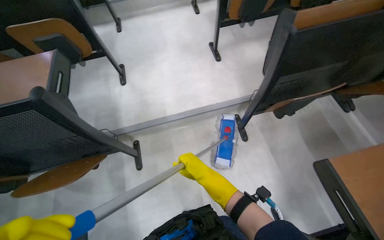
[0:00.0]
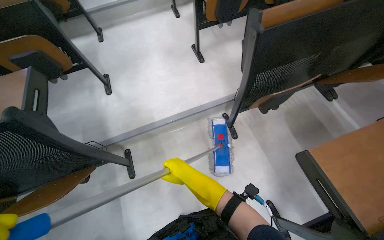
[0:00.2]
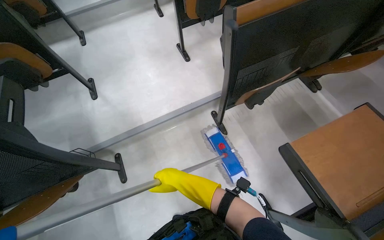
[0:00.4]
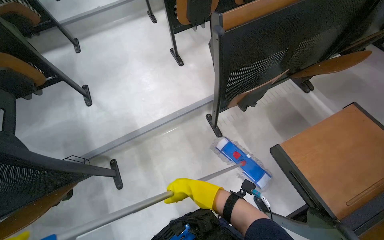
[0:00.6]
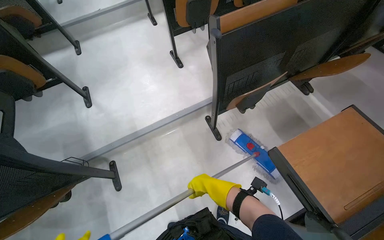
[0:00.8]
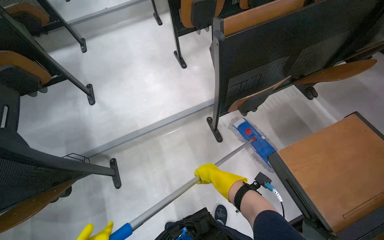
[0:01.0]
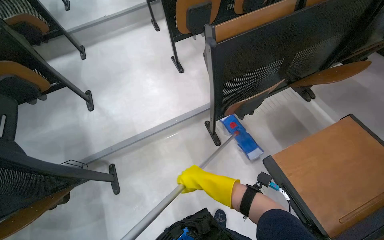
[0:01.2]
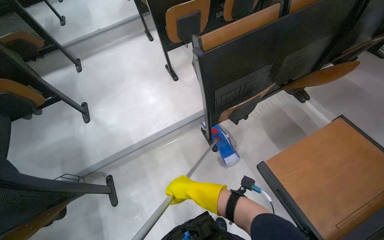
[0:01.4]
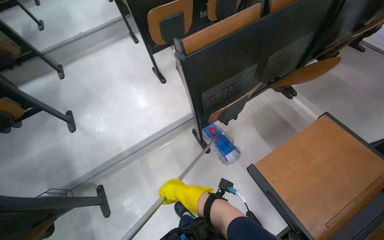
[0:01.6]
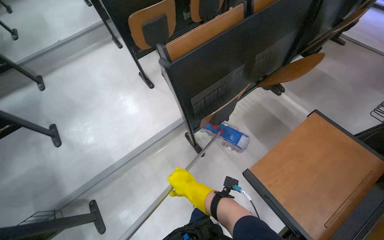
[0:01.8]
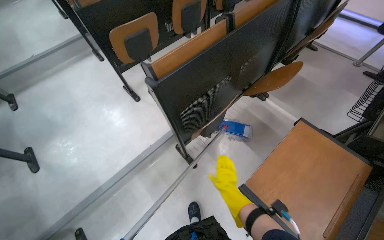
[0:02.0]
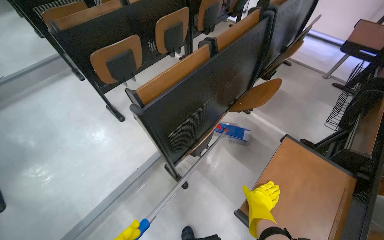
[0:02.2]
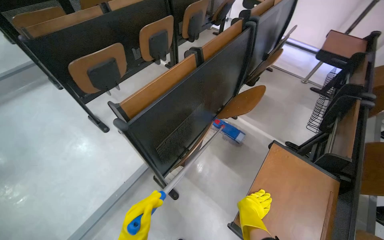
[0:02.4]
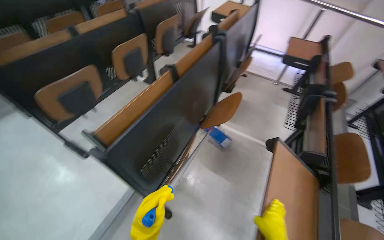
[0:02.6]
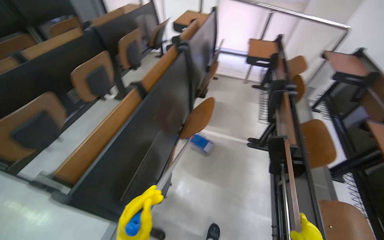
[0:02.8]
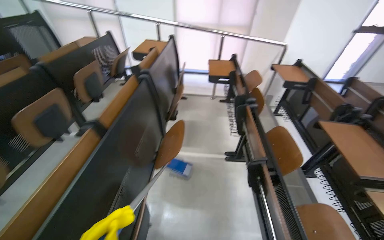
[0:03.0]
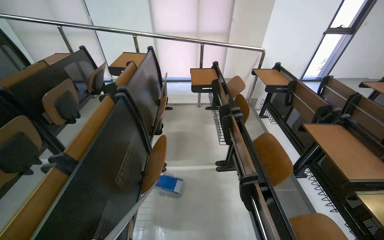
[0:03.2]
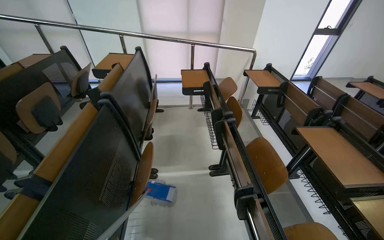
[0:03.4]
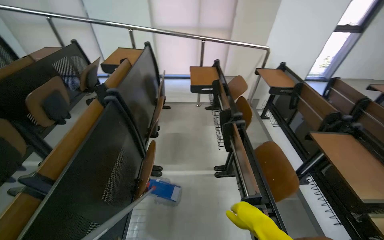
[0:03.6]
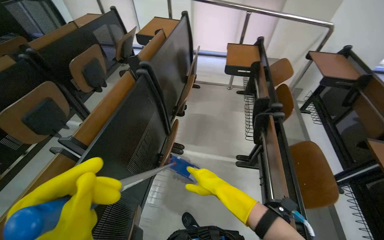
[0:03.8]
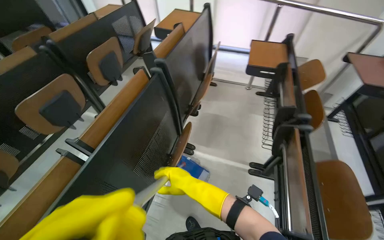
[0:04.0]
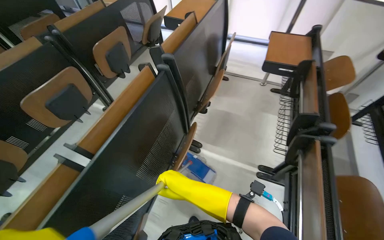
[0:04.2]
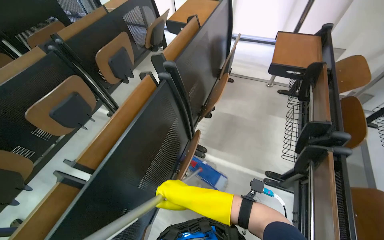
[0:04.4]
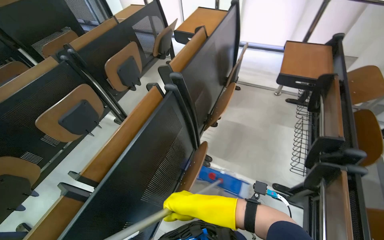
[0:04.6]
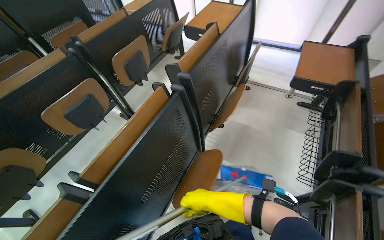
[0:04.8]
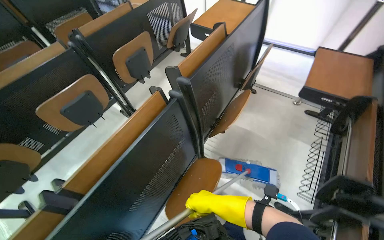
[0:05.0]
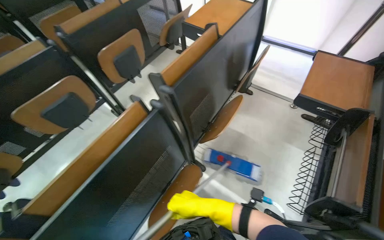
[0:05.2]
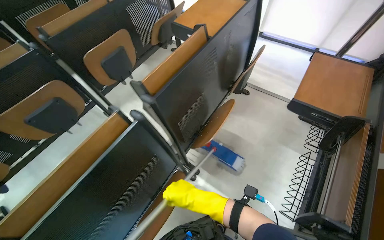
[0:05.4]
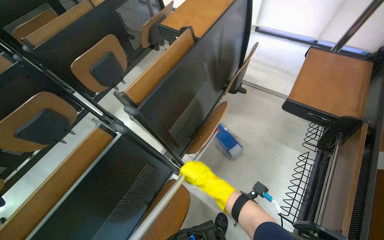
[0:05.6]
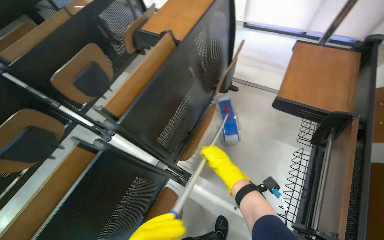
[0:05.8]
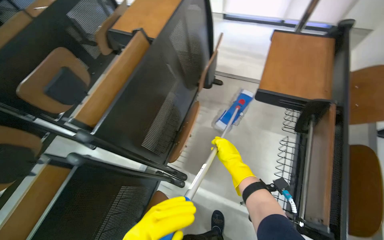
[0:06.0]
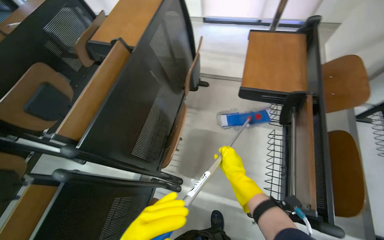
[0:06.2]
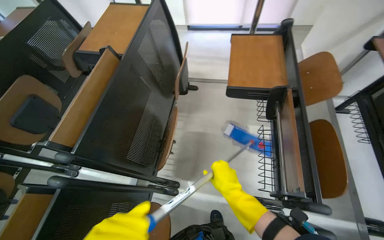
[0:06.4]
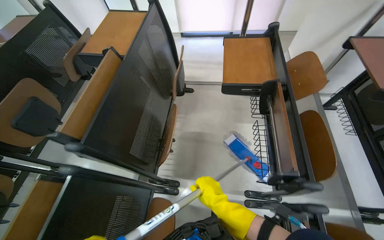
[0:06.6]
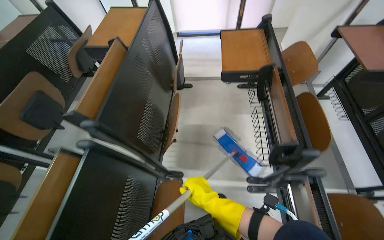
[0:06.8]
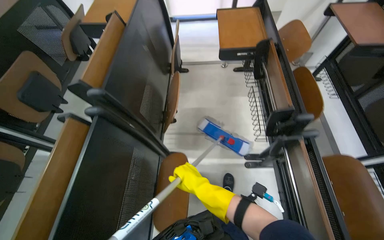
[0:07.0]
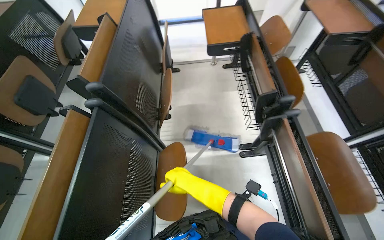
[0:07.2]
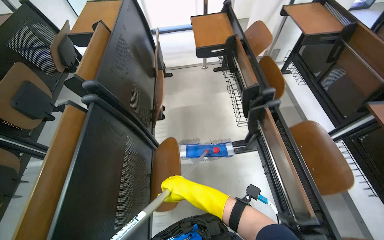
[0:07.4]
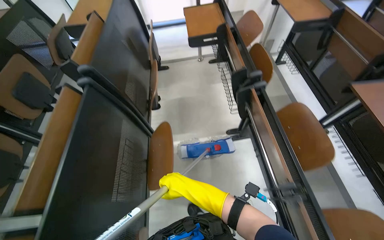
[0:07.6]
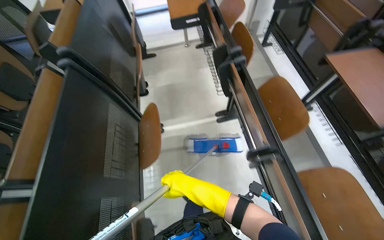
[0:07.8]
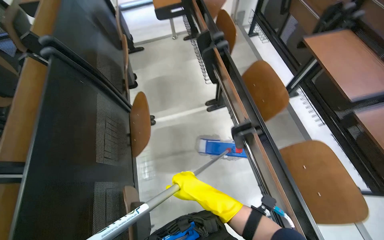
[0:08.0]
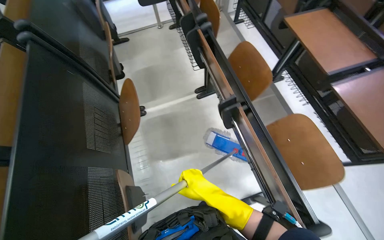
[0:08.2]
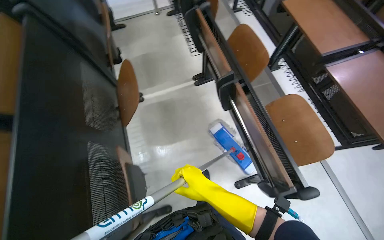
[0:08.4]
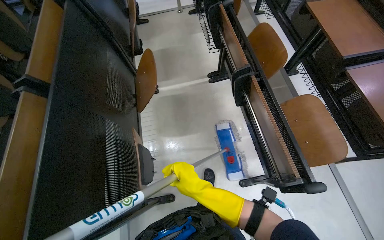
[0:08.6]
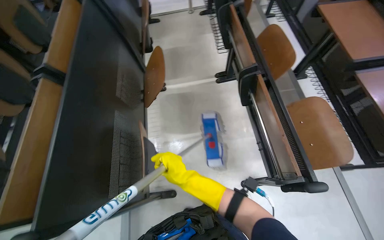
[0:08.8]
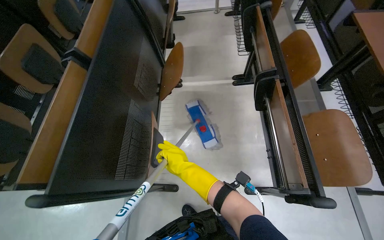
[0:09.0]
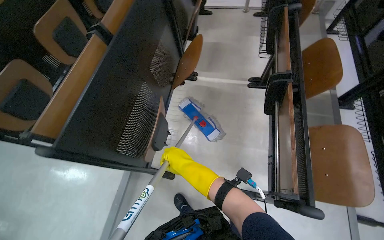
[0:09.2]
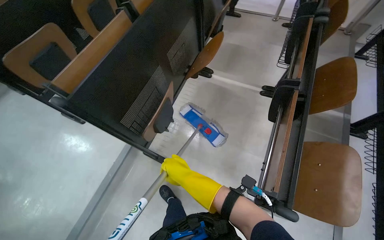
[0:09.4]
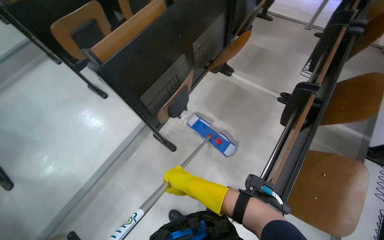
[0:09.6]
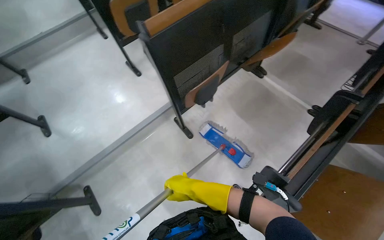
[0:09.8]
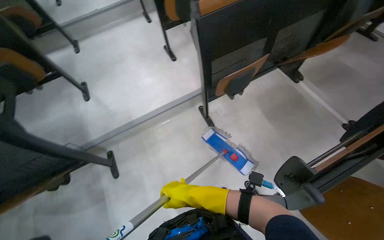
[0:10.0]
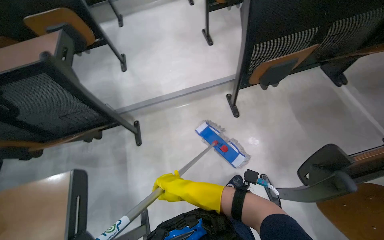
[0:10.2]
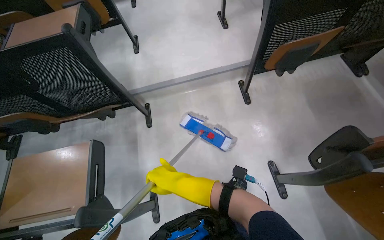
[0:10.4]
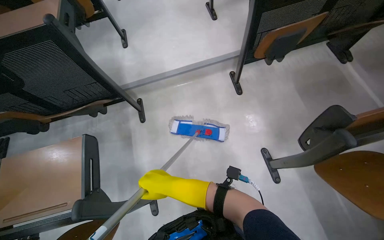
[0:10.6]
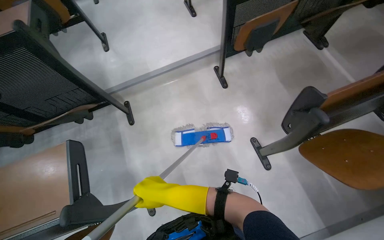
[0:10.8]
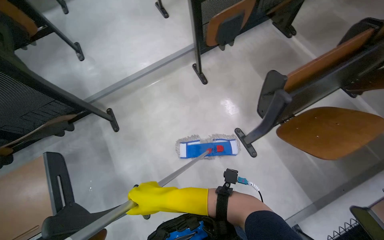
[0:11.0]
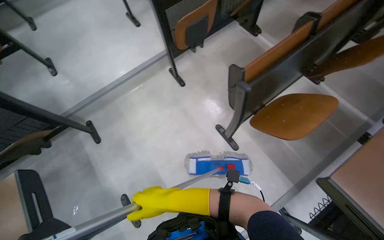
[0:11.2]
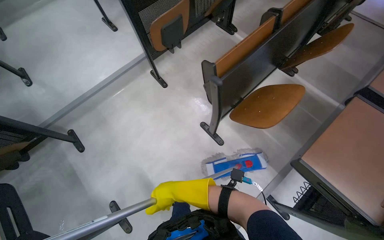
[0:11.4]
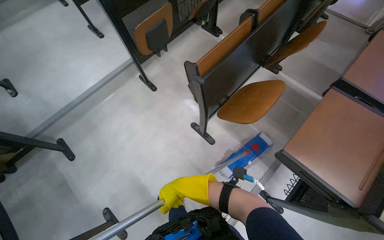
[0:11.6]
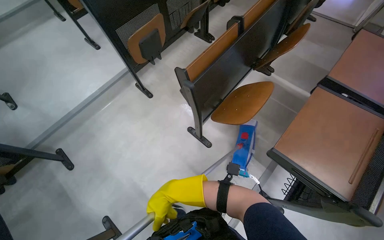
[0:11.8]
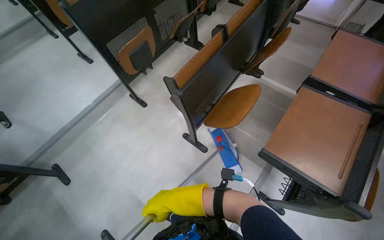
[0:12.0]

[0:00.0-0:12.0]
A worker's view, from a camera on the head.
Job: mopping floor.
The whole recording: Mopping lecture hall floor. The worker mops the floor of the lecture hall, moving the mop through the aisles between seats.
0:00.0 to 0:01.6: The right hand is displaced farther from the camera by some 15 cm.
0:01.6 to 0:03.0: The head turns to the right by some 55 degrees. The wearer looks some 20 degrees further upward.
0:03.0 to 0:04.4: The head travels approximately 50 cm. The head rotates approximately 20 degrees to the left. The view tilts roughly 15 degrees downward.
0:04.4 to 0:06.0: The head travels some 60 cm.
0:06.0 to 0:07.6: The wearer moves some 60 cm. The wearer looks some 30 degrees further to the right.
0:07.6 to 0:09.0: The head travels roughly 50 cm.
0:09.0 to 0:10.4: The camera travels some 70 cm. The wearer's head swings some 80 degrees to the left.
0:10.4 to 0:12.0: The wearer moves approximately 50 cm. The wearer looks about 40 degrees further to the right.

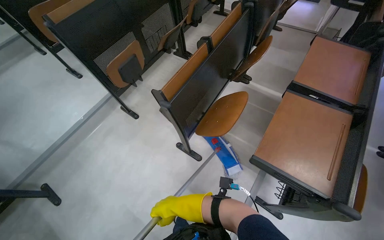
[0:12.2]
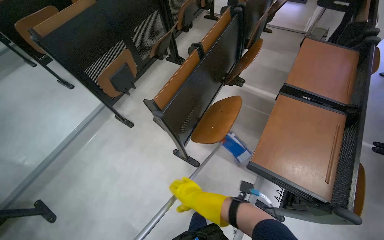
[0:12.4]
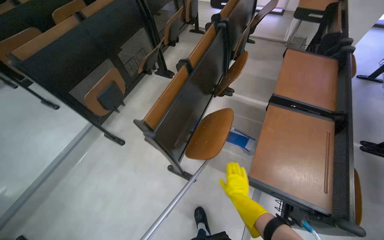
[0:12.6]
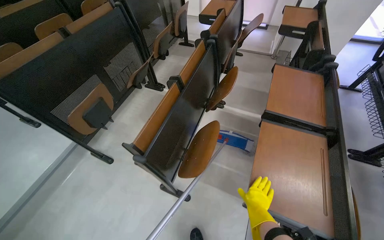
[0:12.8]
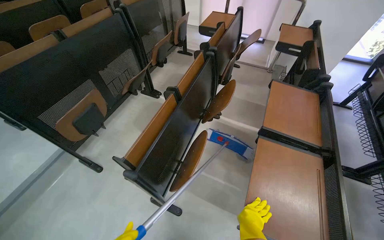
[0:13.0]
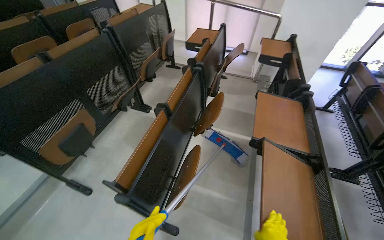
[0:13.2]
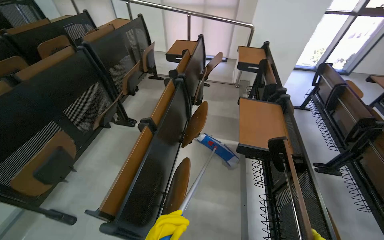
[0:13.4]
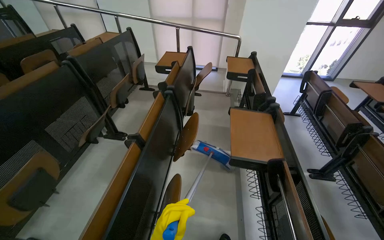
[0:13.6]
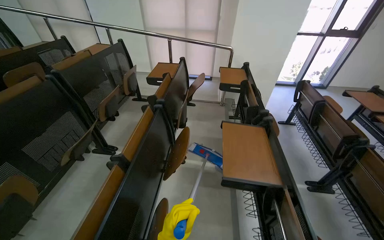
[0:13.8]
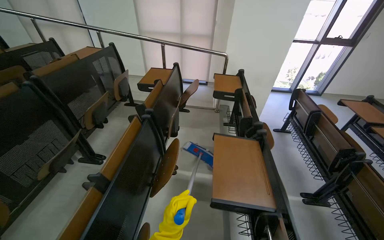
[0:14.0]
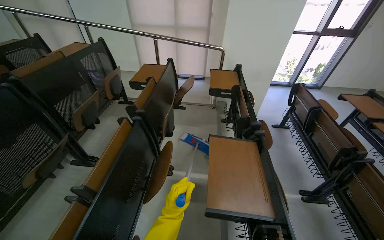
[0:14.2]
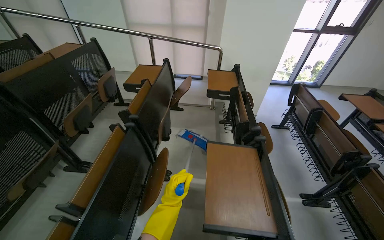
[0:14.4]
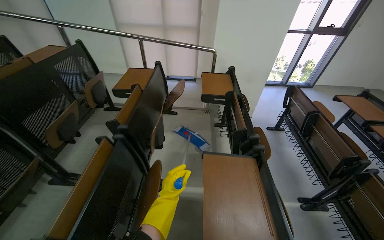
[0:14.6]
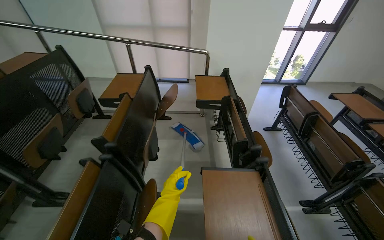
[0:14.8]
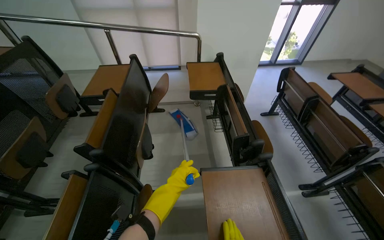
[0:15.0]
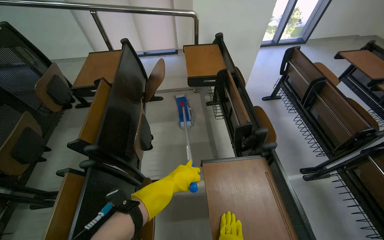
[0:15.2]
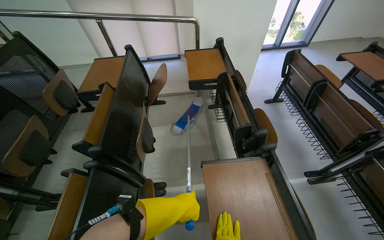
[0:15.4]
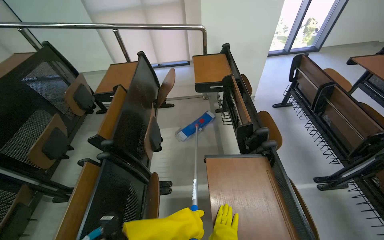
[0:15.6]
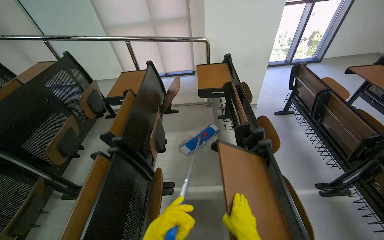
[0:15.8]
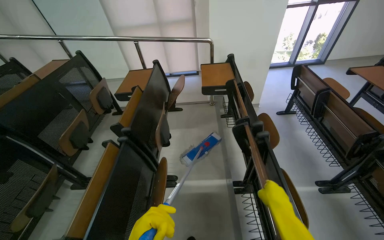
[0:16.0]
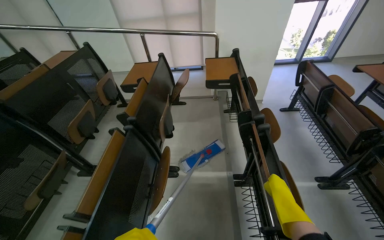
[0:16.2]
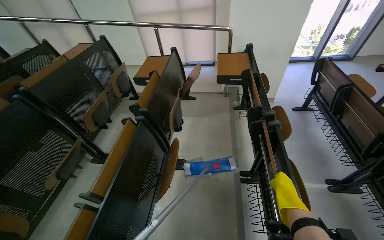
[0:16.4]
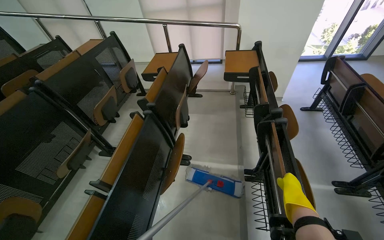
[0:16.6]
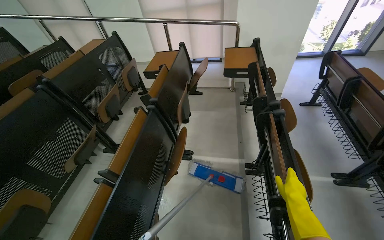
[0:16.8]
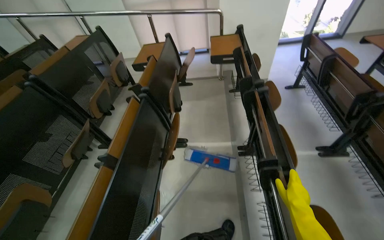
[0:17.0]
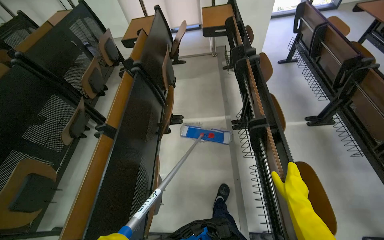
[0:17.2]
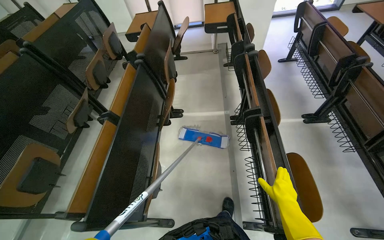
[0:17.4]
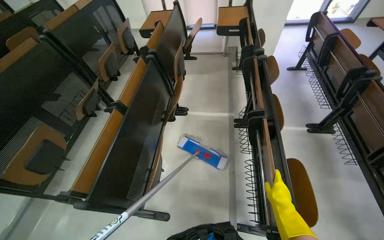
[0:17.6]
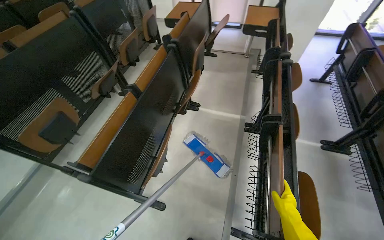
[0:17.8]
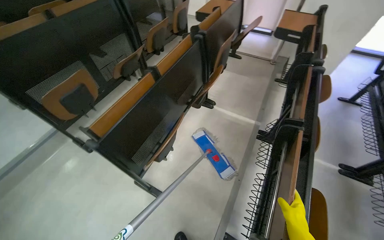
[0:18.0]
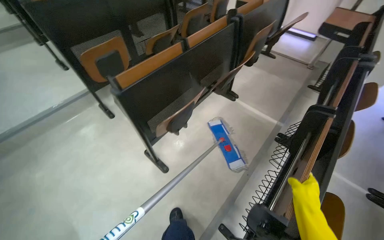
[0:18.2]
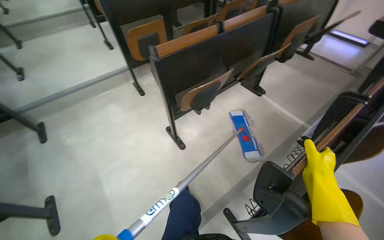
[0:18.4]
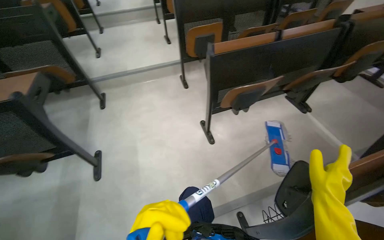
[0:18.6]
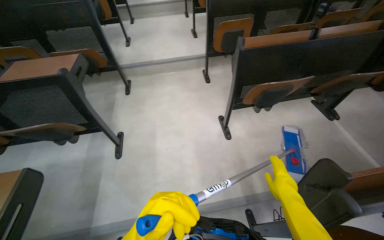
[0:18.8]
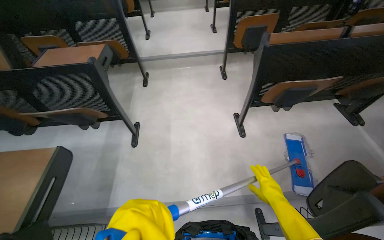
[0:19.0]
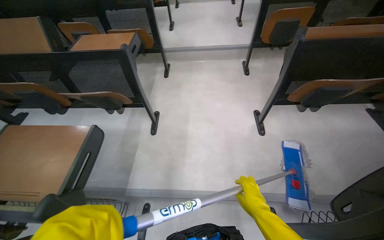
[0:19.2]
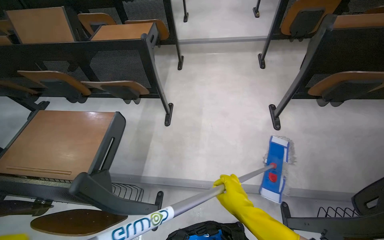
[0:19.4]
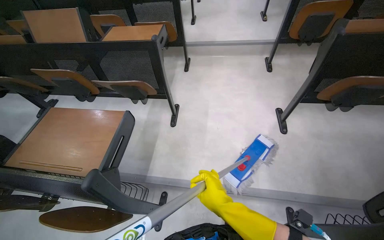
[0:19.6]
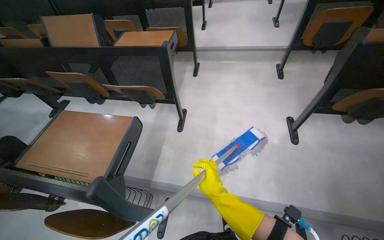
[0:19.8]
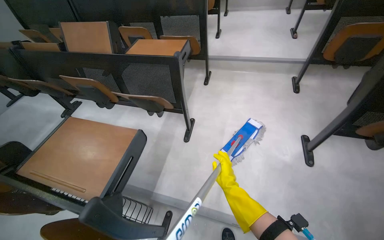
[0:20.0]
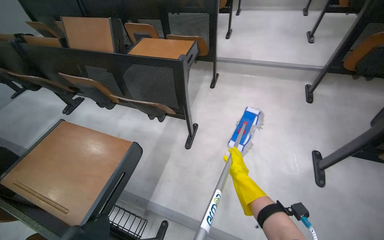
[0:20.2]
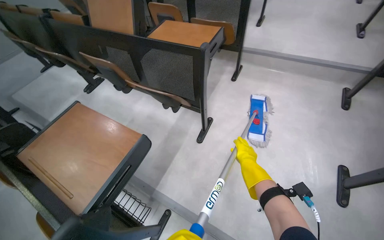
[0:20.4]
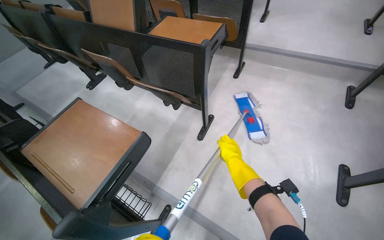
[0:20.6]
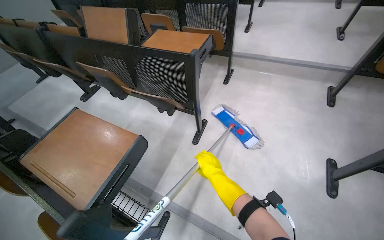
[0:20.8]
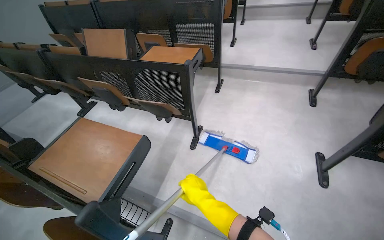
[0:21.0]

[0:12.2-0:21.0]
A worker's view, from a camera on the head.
Job: mopping floor.
The whole recording: Mopping lecture hall floor. The worker mops the floor of the lecture hall, moving the mop through the aisles between seats.
0:12.2 to 0:13.6: The wearer's head swings roughly 25 degrees to the right. The view tips upward by about 20 degrees.
0:13.6 to 0:15.2: The camera travels some 80 cm.
0:15.2 to 0:16.6: The camera travels about 40 cm.
0:16.6 to 0:18.0: The camera is carried about 50 cm.
0:18.0 to 0:19.6: The wearer moves about 80 cm. The head rotates roughly 70 degrees to the left.
0:19.6 to 0:21.0: The right hand goes farther from the camera and returns, some 30 cm each way.
